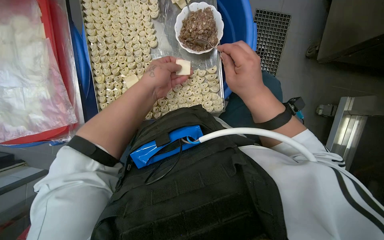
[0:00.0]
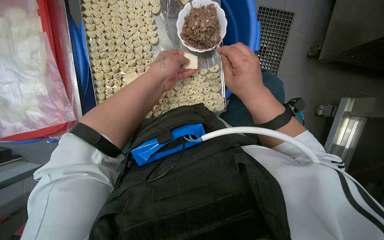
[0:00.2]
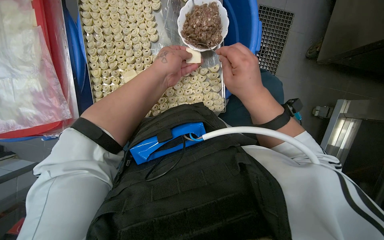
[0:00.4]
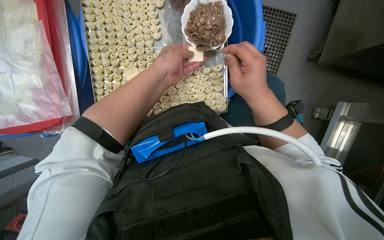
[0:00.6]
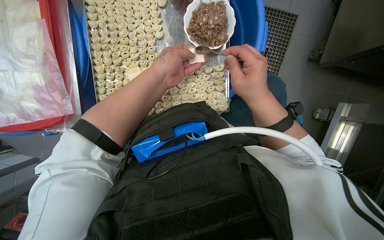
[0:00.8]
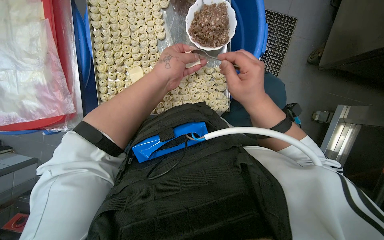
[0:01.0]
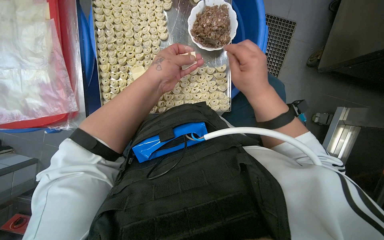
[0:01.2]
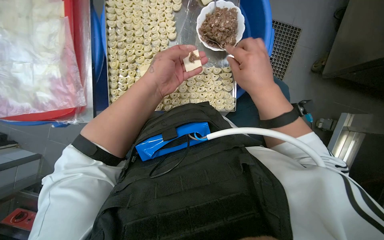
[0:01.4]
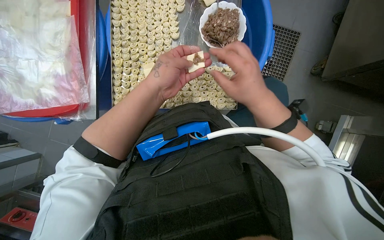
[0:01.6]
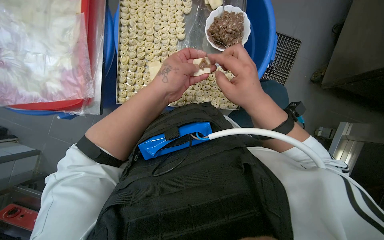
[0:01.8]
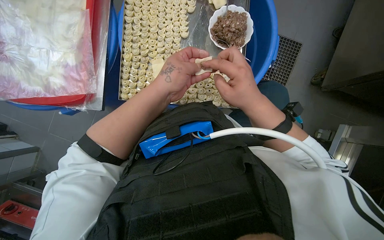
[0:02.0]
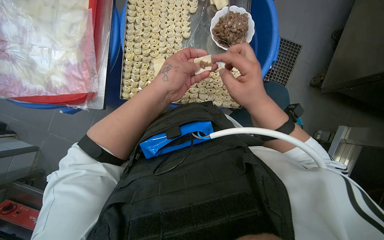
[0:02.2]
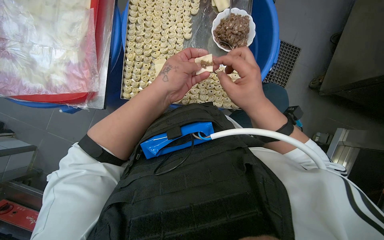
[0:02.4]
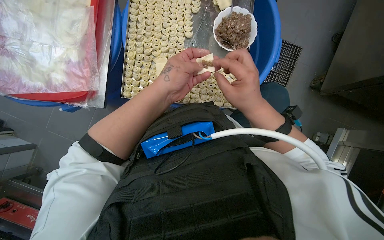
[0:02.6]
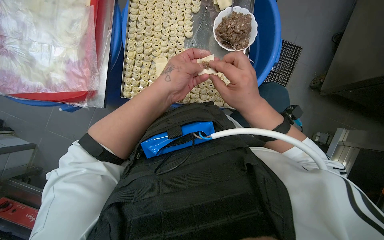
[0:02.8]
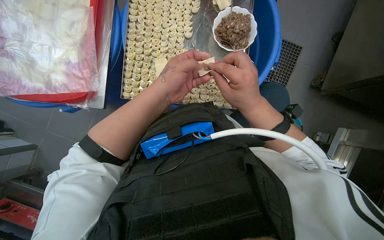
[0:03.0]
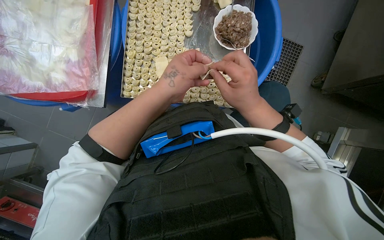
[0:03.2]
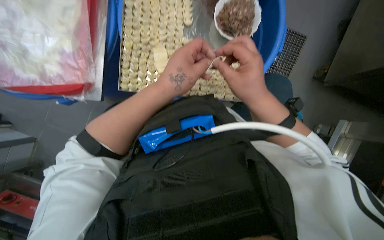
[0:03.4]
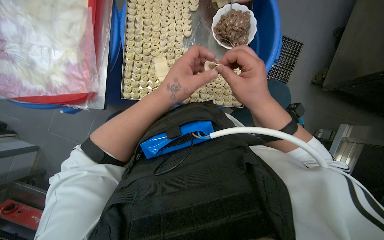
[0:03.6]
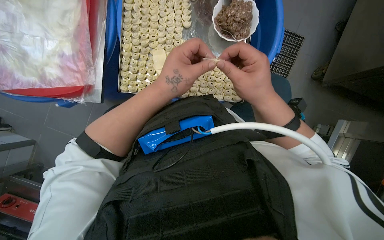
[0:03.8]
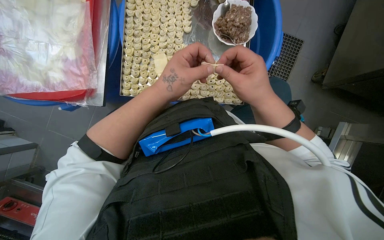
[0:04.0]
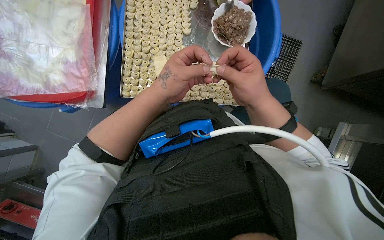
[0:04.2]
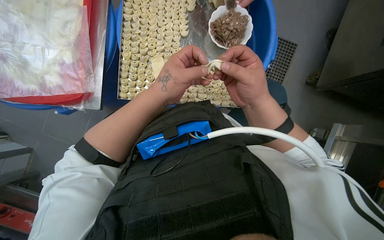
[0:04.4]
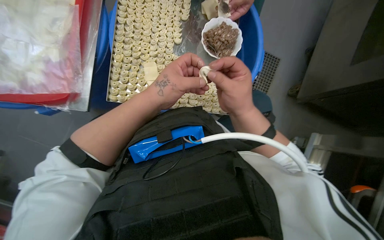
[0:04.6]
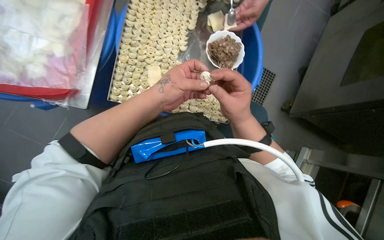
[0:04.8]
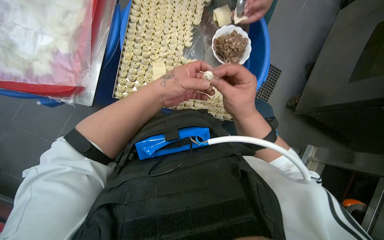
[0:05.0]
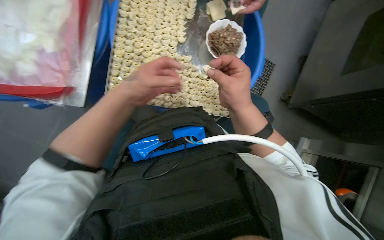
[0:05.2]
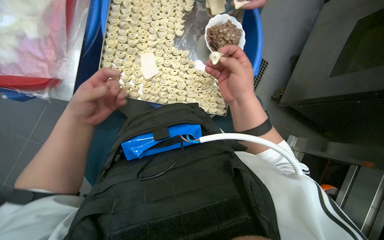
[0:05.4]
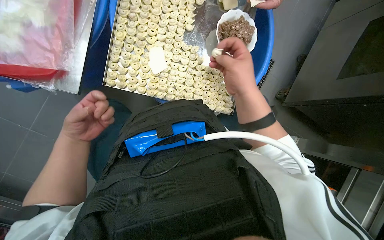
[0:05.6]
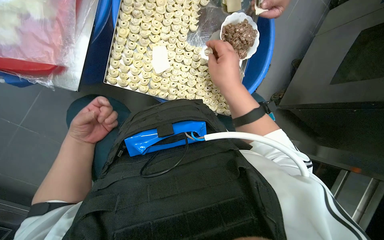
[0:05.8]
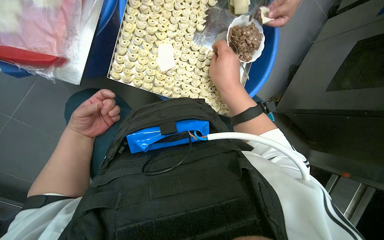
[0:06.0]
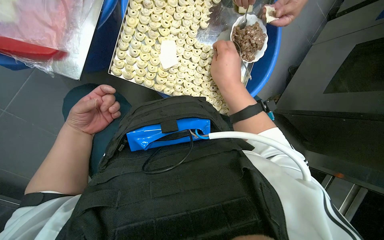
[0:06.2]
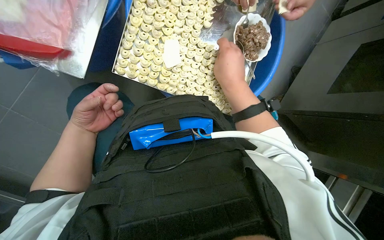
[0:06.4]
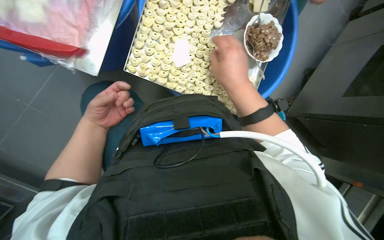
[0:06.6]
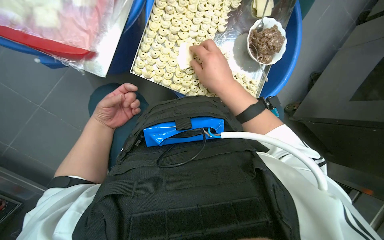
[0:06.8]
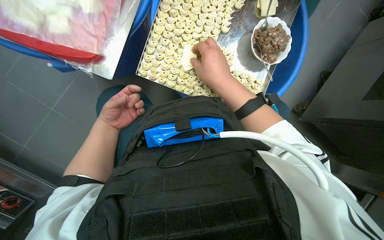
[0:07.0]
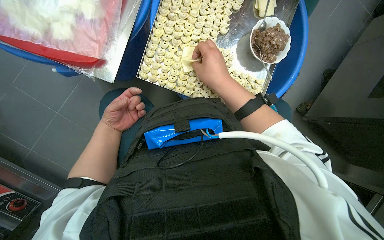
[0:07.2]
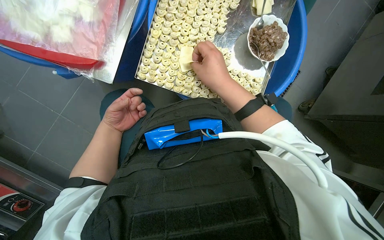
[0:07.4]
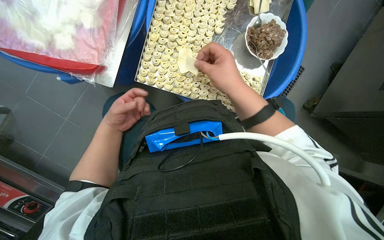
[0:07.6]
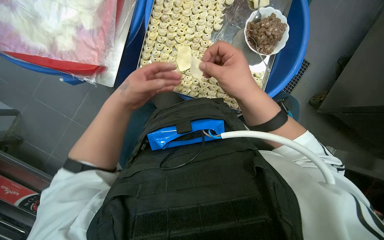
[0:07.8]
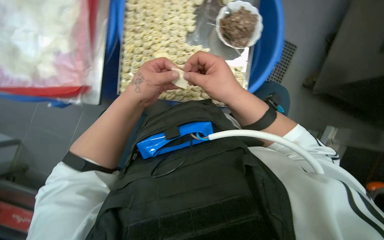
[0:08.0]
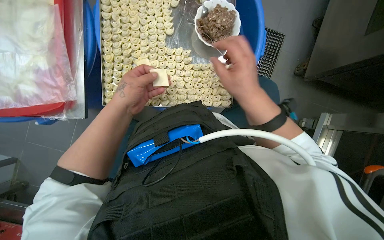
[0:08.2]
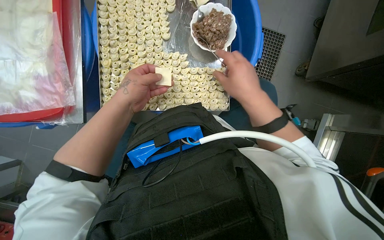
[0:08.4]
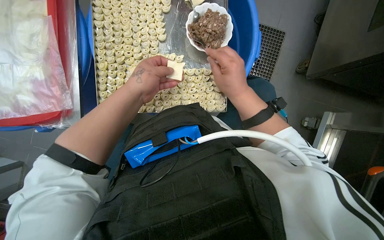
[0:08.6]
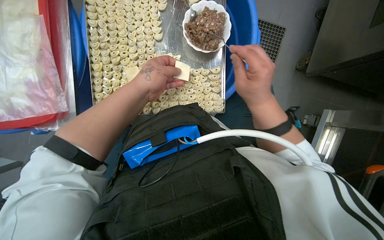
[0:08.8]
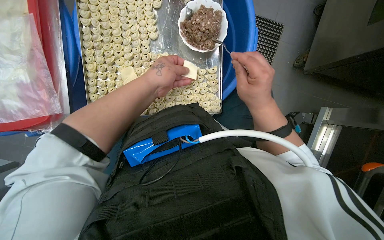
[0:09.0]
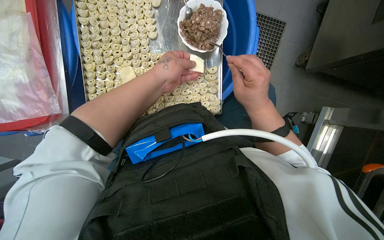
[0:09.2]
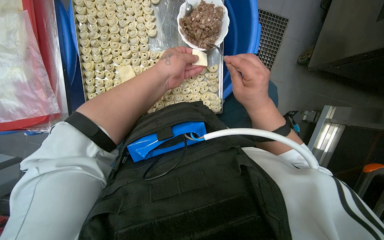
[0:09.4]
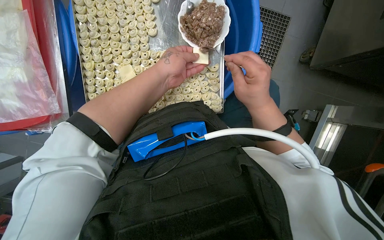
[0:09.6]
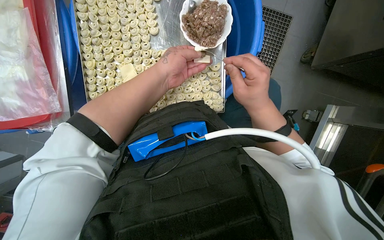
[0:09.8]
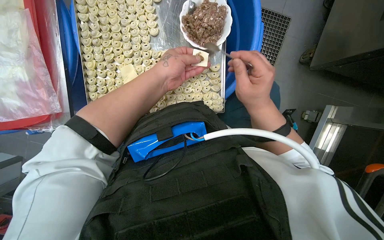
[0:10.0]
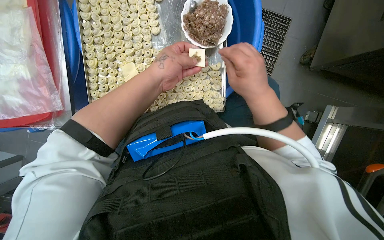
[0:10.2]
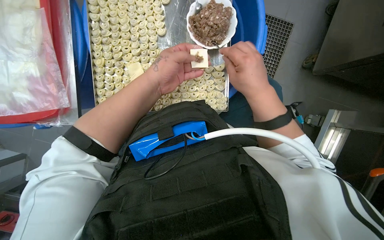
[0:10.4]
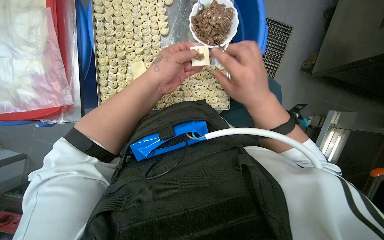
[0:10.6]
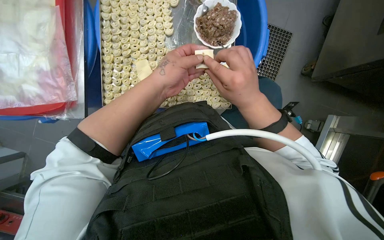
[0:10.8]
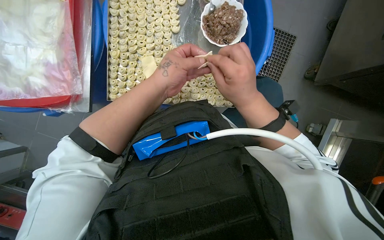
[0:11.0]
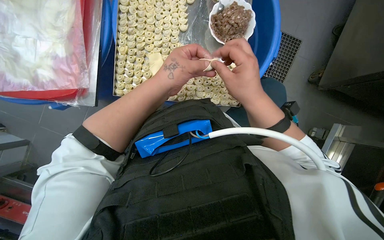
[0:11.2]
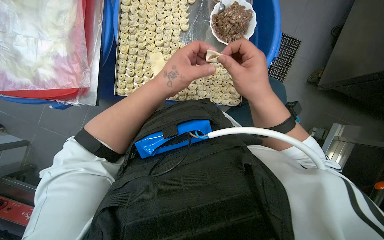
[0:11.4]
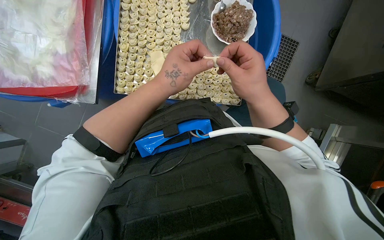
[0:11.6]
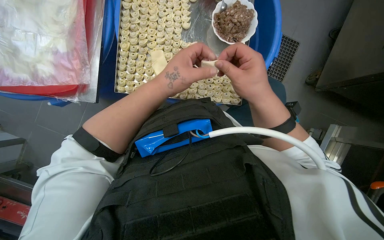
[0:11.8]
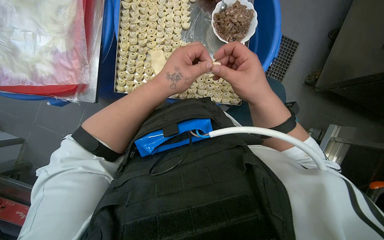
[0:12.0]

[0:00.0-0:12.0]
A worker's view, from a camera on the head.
Job: preparing food.
The whole recording: Making dumplings with meat filling. The worker picks up dough, fills it with meat, folds it, and places the finished dumpling on a tray.
0:00.0 to 0:01.6: The hands stay close to where they were, moving slightly.
0:01.6 to 0:04.4: The hands work in one place, with small movements.
0:04.4 to 0:06.0: The left hand is displaced to the left, down the picture and farther from the camera by some 30 cm.
0:06.0 to 0:07.6: The hands are busy where they are.
0:07.6 to 0:09.0: The left hand goes roughly 35 cm up the picture, to the right and nearer to the camera; the right hand goes roughly 20 cm to the right.
0:09.0 to 0:10.4: The hands stay close to where they were, moving slightly.

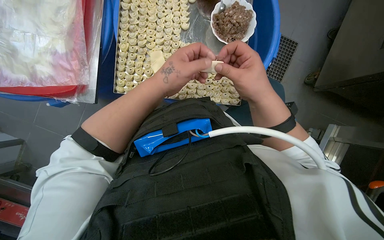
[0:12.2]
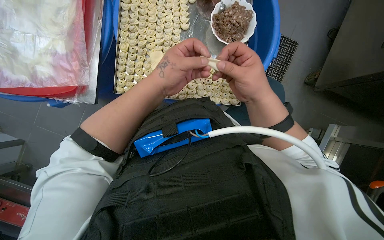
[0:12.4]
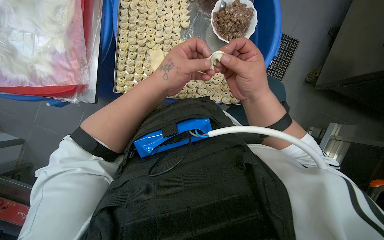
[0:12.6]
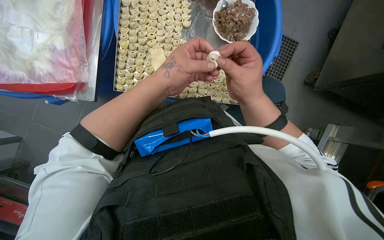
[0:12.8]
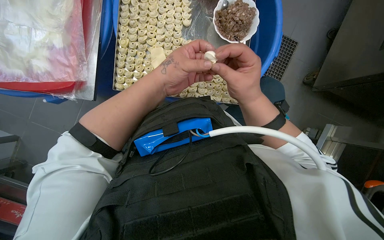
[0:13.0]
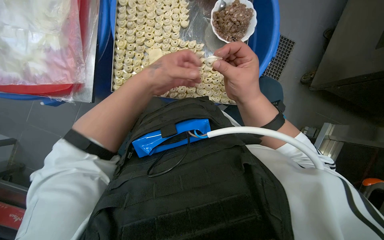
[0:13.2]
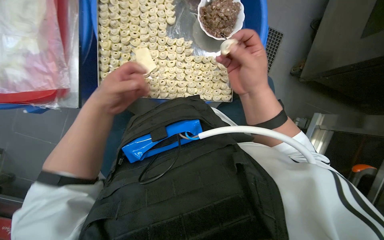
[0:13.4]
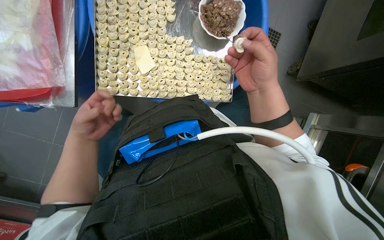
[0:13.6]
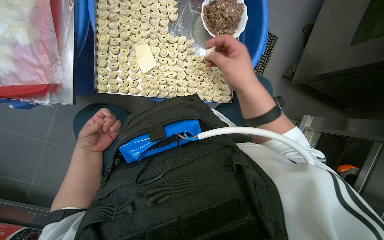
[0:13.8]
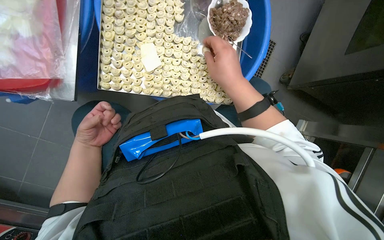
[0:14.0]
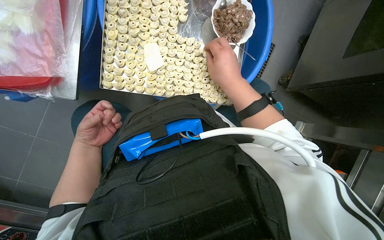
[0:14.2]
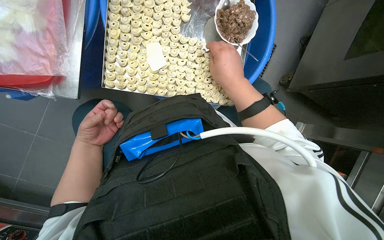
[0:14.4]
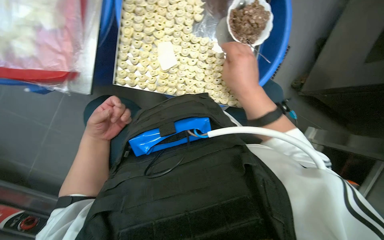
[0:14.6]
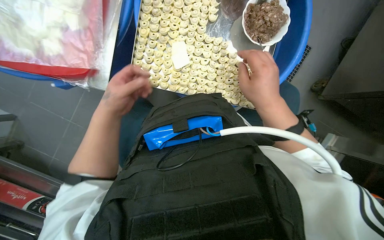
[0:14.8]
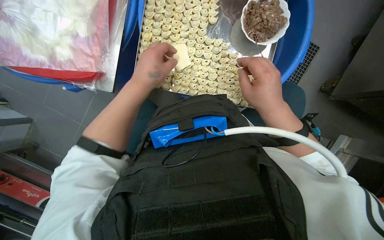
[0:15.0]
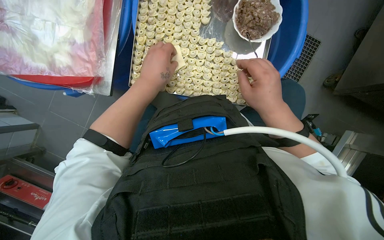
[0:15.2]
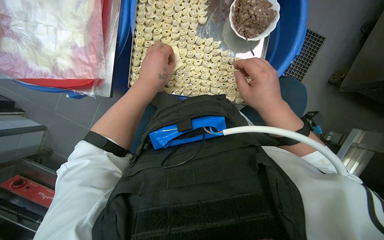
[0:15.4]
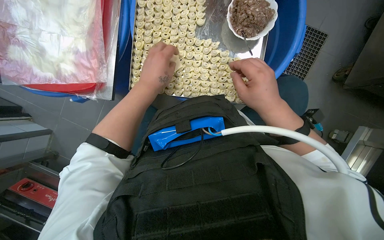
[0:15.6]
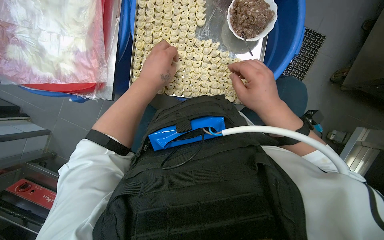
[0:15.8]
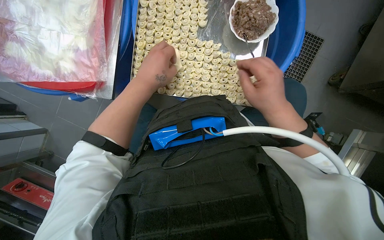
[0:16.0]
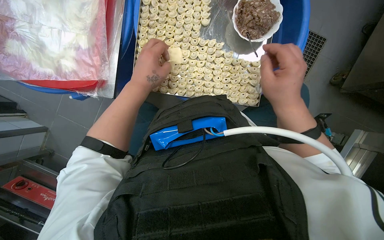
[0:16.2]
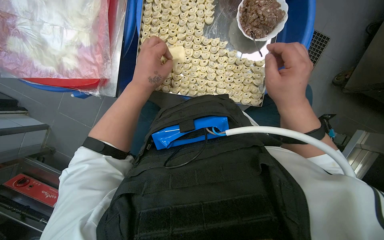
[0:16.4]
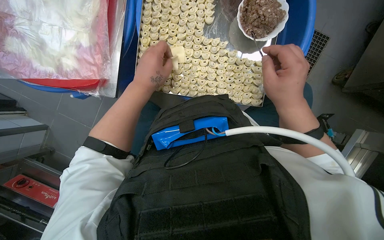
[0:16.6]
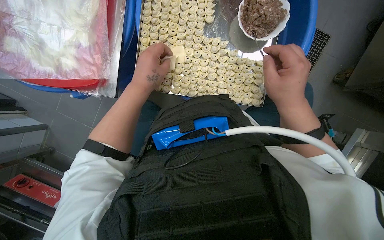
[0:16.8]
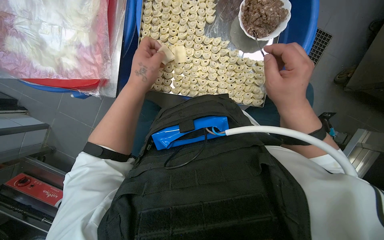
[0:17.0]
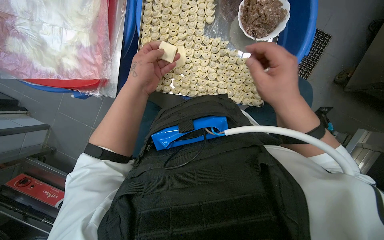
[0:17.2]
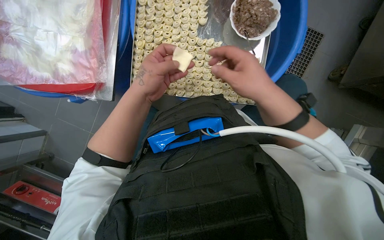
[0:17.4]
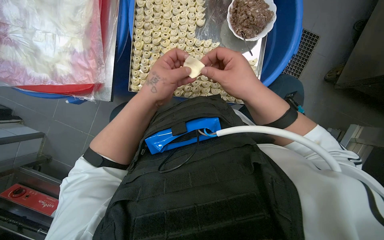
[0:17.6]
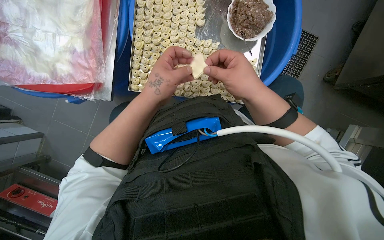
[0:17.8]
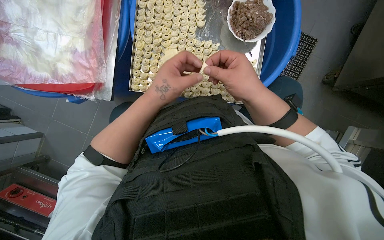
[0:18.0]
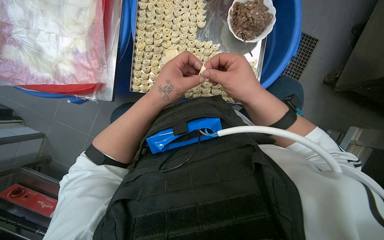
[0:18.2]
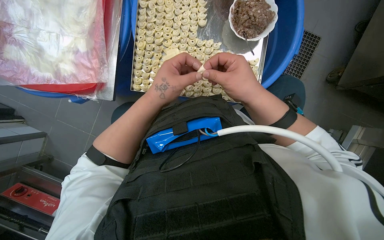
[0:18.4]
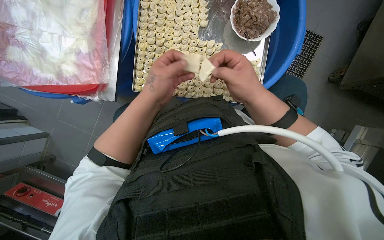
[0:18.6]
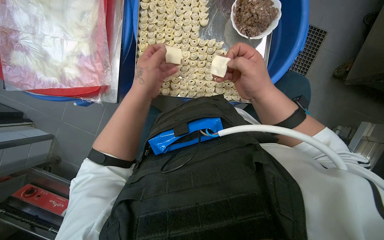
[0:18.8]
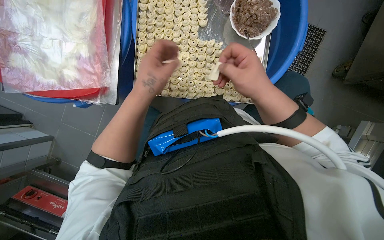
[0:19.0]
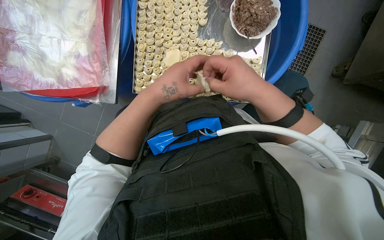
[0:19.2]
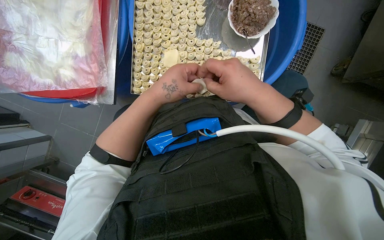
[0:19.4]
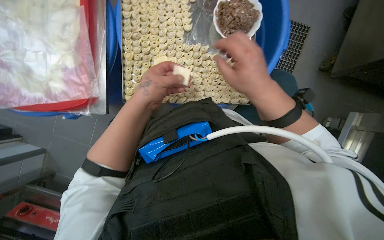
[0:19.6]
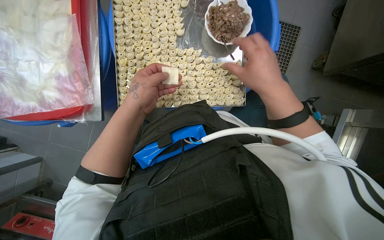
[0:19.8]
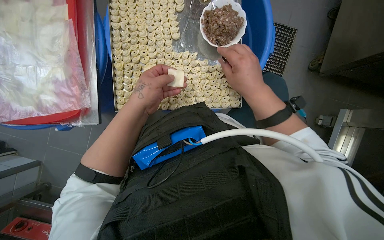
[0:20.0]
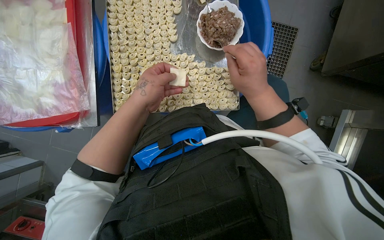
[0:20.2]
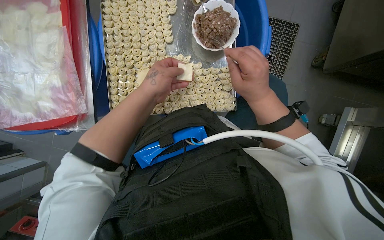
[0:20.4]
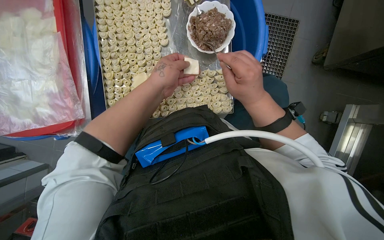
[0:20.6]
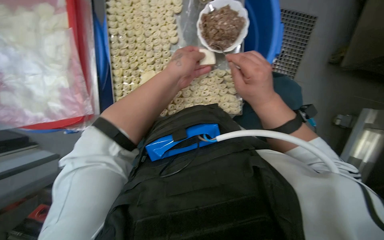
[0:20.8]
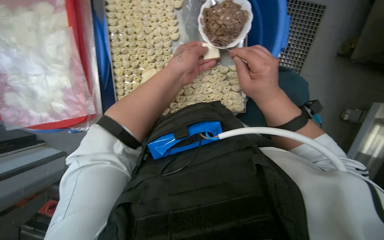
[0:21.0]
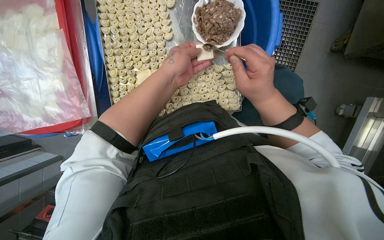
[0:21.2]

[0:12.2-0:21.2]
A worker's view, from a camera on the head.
Job: preparing food.
The whole recording: Making dumplings with meat filling. The worker picks up dough, fills it with meat, folds it, and places the finished dumpling on a tray.
0:12.2 to 0:13.8: The left hand shifts some 30 cm to the left, farther from the camera and down the picture.
0:13.8 to 0:15.2: The left hand moves to the right, up the picture and nearer to the camera, approximately 25 cm.
0:15.2 to 0:16.6: The hands make small movements and keep their place.
0:16.6 to 0:18.2: The right hand moves to the left, about 10 cm.
0:18.2 to 0:19.8: The hands work in one place, with small movements.
0:19.8 to 0:21.2: The left hand travels to the right and up the picture by about 15 cm.
